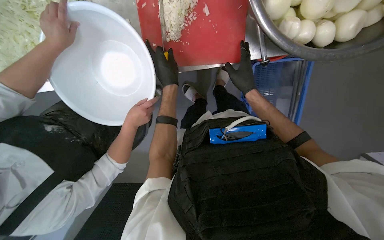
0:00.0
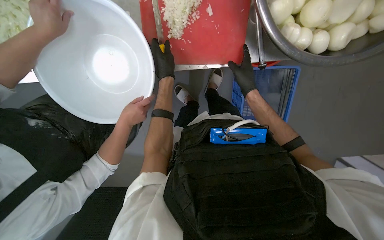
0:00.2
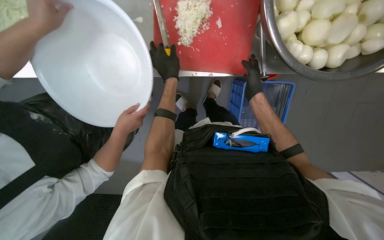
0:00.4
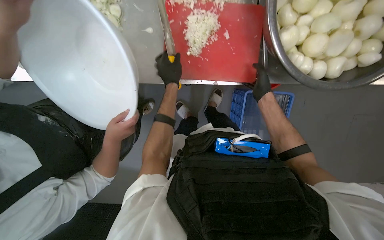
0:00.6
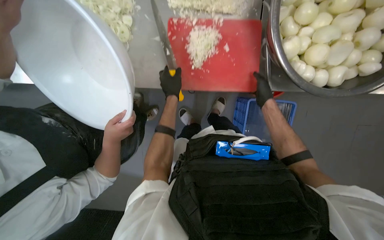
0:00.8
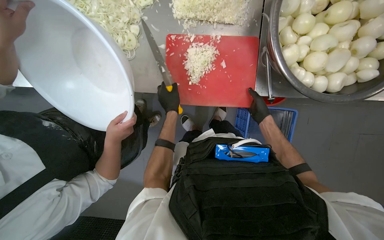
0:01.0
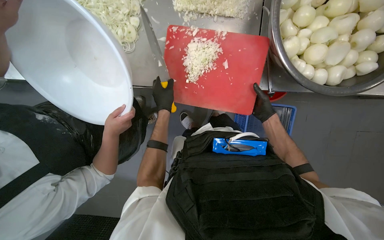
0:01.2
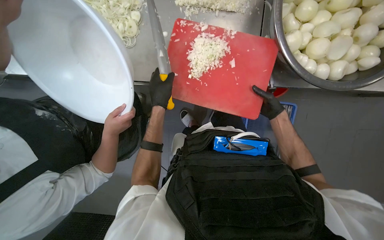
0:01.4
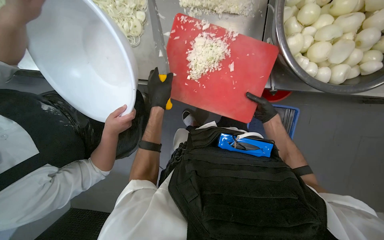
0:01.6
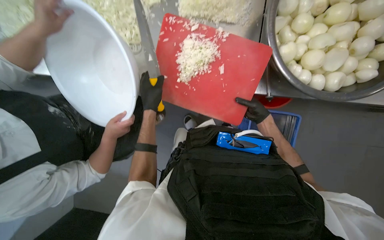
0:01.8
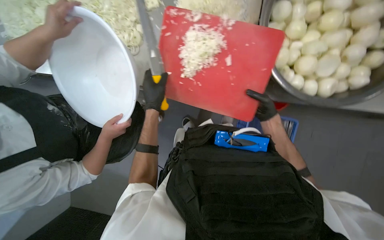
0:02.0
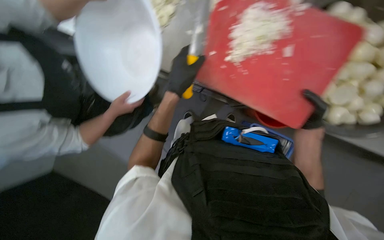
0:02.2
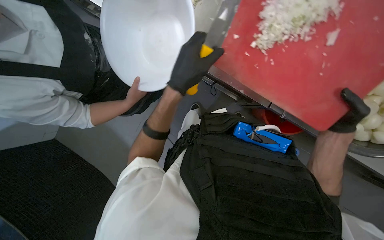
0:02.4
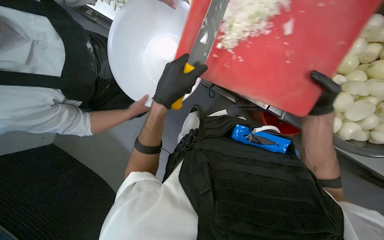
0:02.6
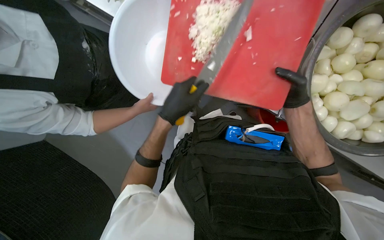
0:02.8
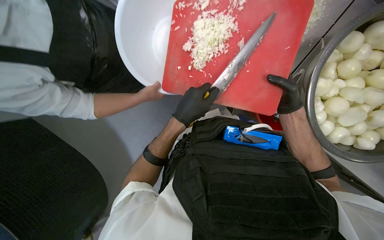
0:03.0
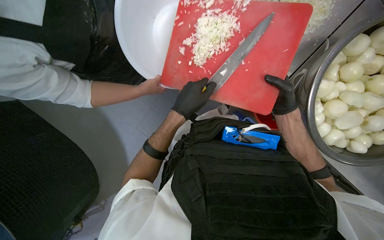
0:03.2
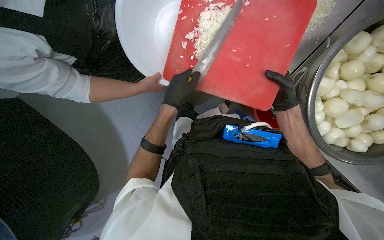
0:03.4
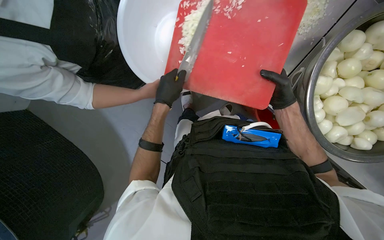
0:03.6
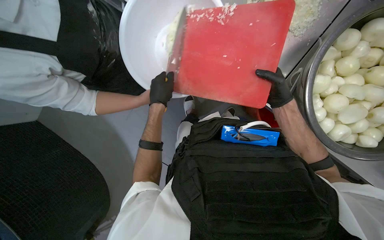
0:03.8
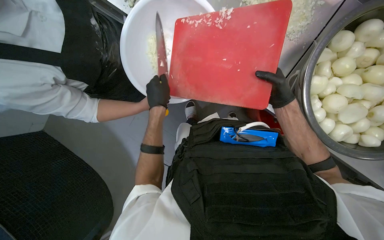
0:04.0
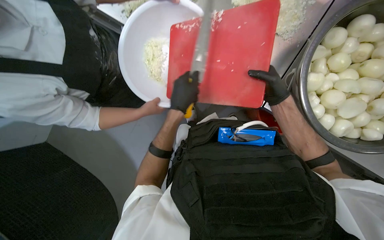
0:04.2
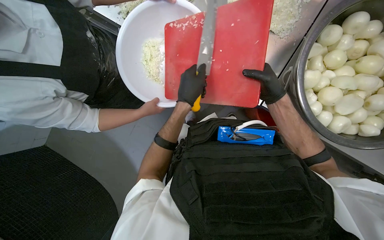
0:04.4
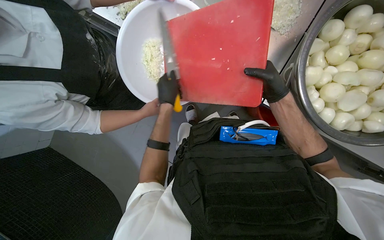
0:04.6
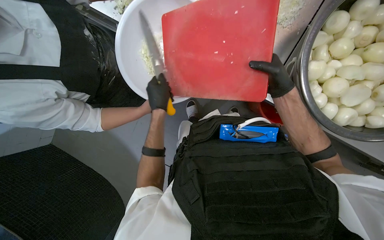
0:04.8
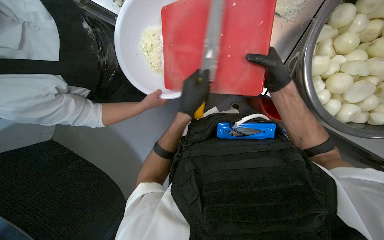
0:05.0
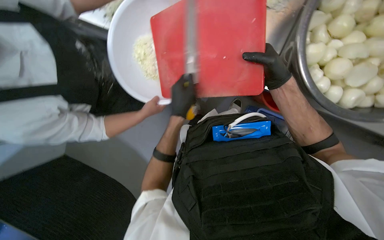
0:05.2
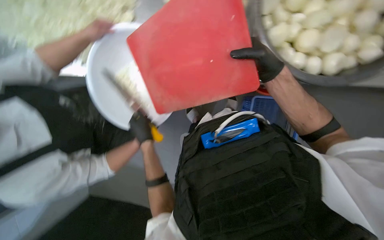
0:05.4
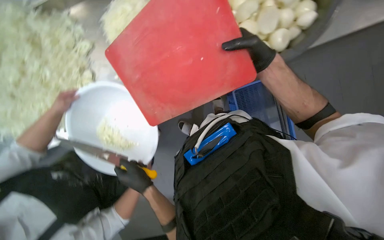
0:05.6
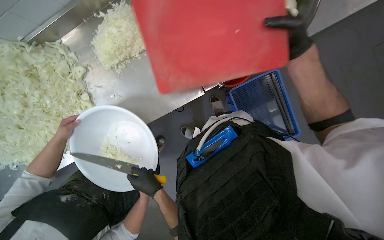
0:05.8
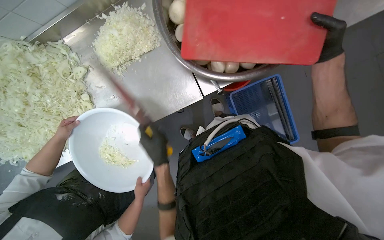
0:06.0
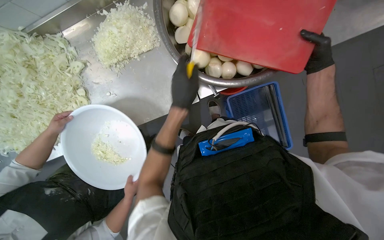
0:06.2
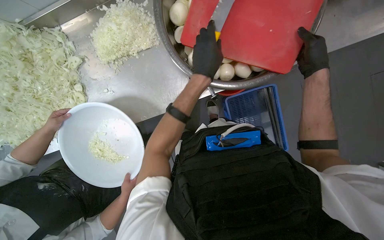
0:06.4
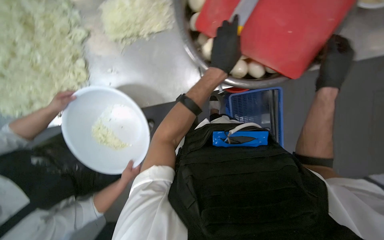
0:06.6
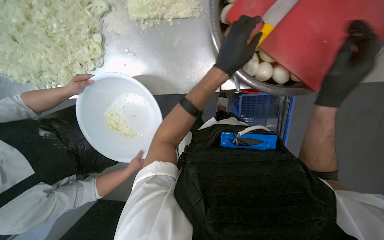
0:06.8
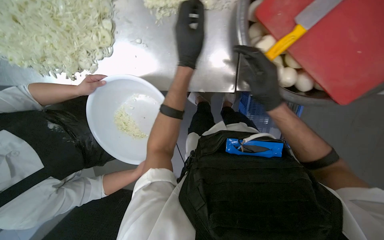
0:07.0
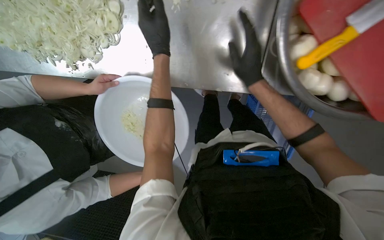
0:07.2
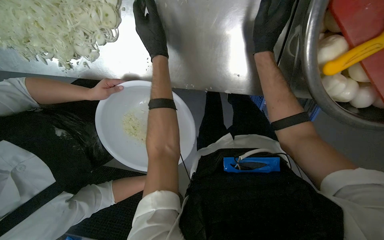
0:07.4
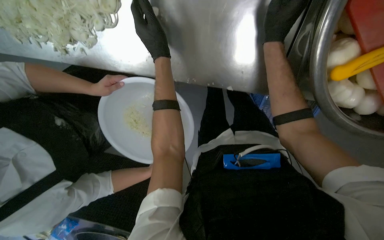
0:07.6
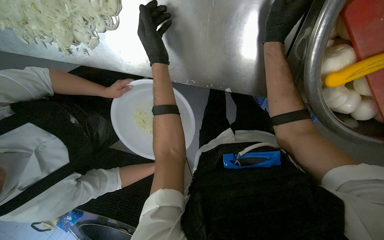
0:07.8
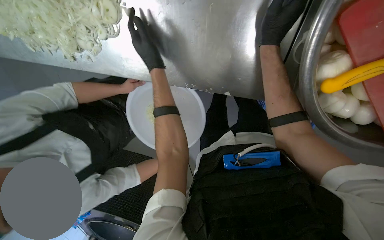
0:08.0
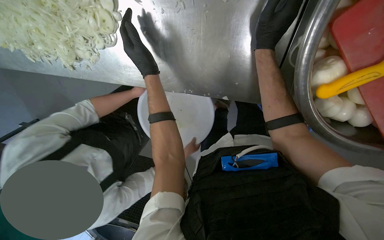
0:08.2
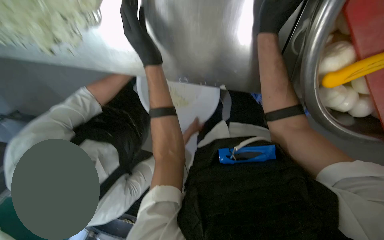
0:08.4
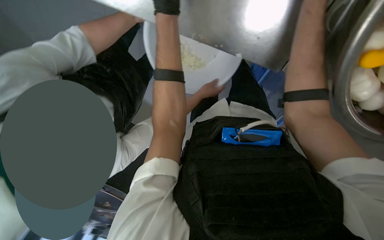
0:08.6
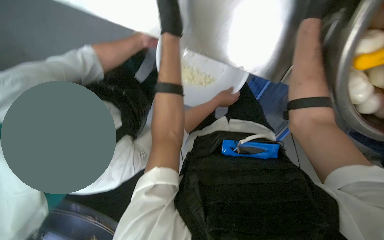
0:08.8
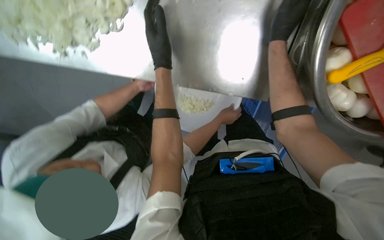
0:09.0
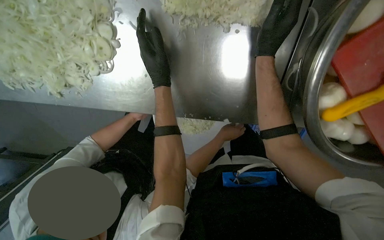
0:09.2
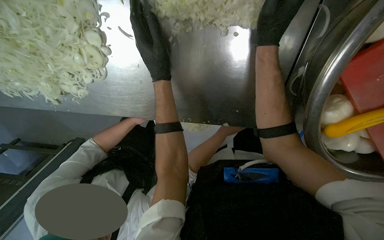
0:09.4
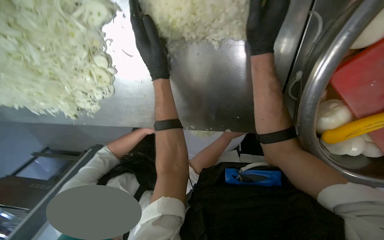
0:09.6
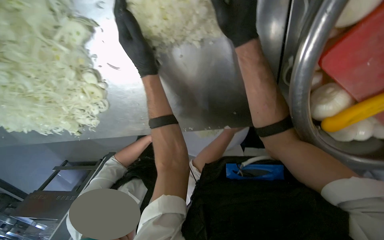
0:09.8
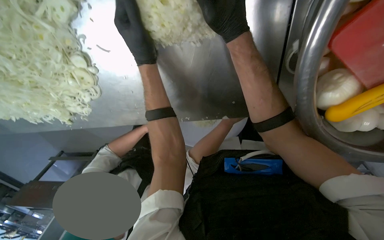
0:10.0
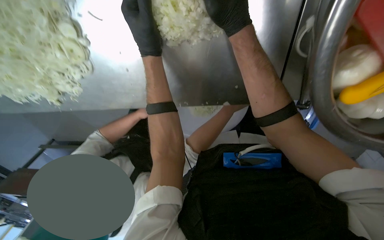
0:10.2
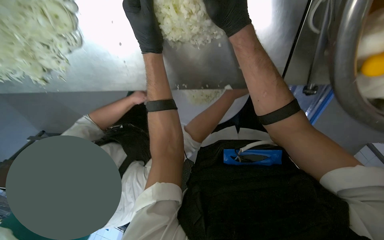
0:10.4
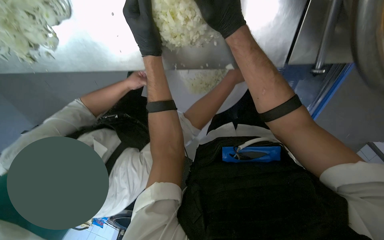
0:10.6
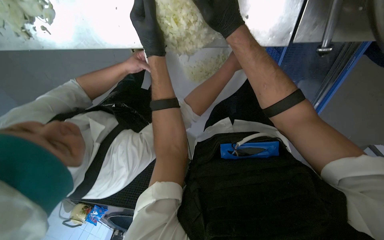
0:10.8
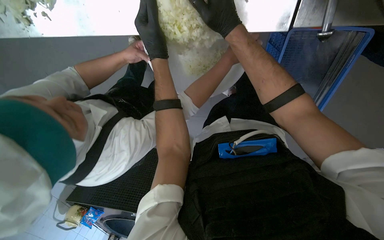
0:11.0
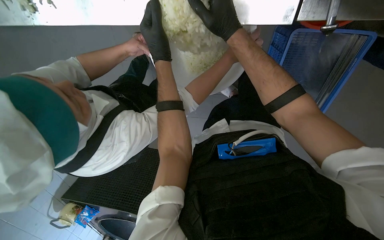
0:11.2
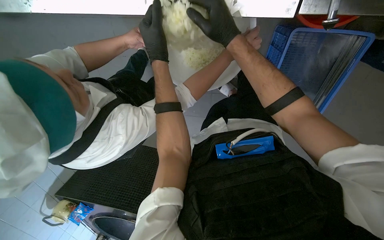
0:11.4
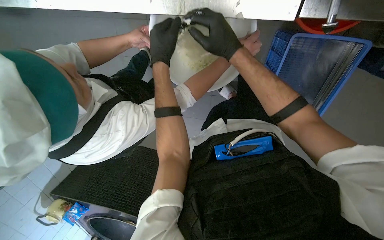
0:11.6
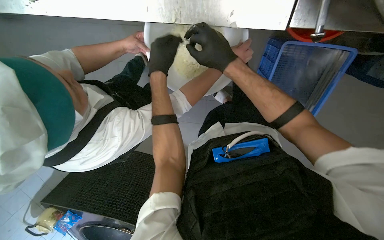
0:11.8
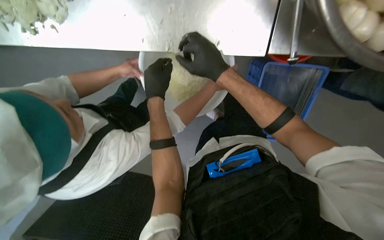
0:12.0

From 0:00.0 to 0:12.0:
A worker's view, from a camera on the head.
Job: preparing food.
The whole recording: Transferring minced onions to bowl. The worker scrapes minced onions from the cutting board and scoops more from the counter into a white bowl.
From 0:00.0 to 0:01.6: The camera pitches upward, by some 15 degrees. The right hand shifts approximately 10 cm to the right; the left hand moves down the picture, about 10 cm.
From 0:01.6 to 0:03.0: The left hand goes about 15 cm to the right.
From 0:04.4 to 0:06.0: The scene rotates counterclockwise by some 55 degrees.
From 0:06.0 to 0:07.6: The wearer looks some 25 degrees further downward. The scene rotates clockwise by approximately 30 degrees. The right hand heads to the left and up the picture, covering some 50 cm. The left hand is displaced up the picture by some 25 cm.
From 0:07.6 to 0:09.0: The wearer looks roughly 10 degrees further downward.
From 0:09.0 to 0:10.4: The camera pitches downward, by some 15 degrees. The right hand goes some 10 cm to the left.
From 0:10.4 to 0:12.0: The view tips upward by approximately 10 degrees. The left hand moves down the picture and farther from the camera, about 30 cm. The right hand travels down the picture by roughly 25 cm.

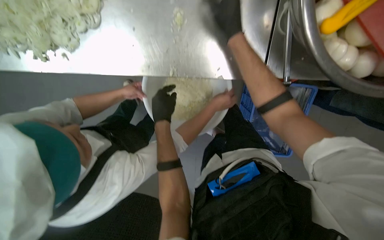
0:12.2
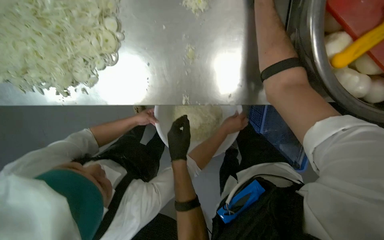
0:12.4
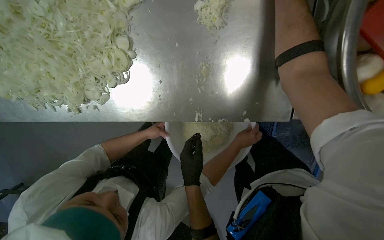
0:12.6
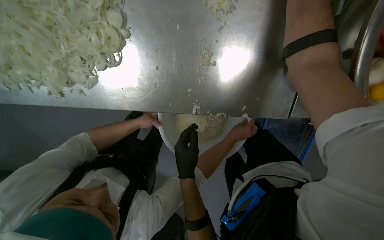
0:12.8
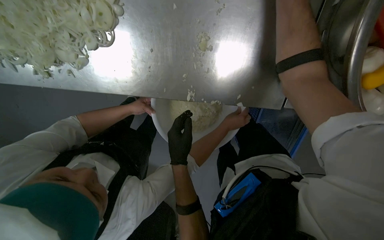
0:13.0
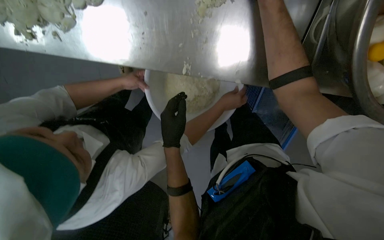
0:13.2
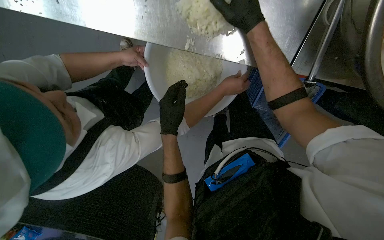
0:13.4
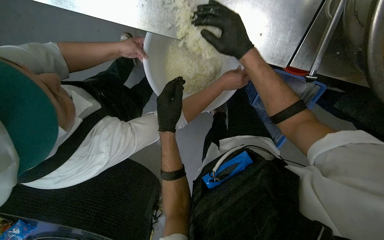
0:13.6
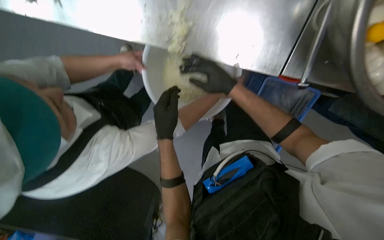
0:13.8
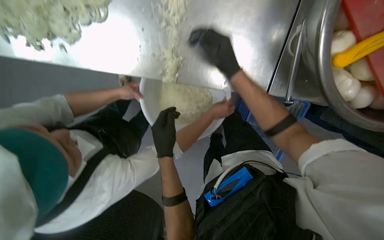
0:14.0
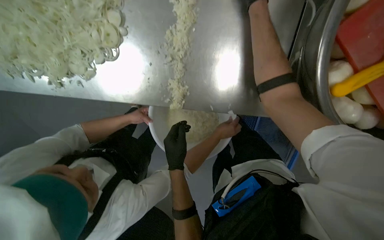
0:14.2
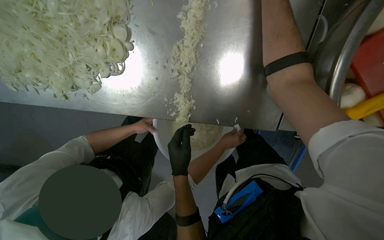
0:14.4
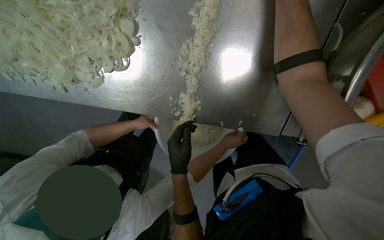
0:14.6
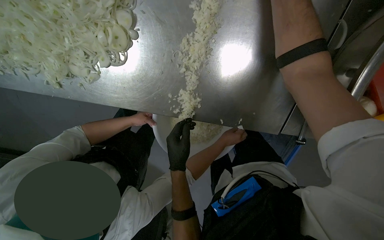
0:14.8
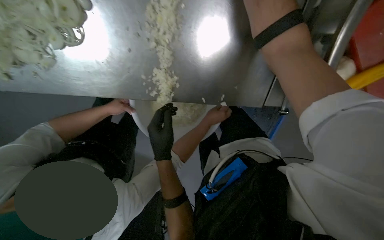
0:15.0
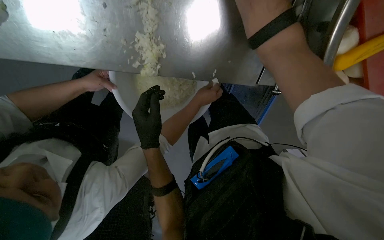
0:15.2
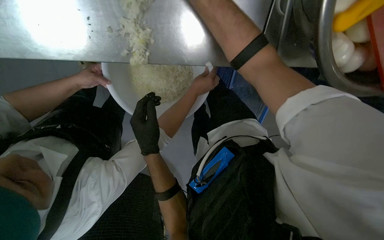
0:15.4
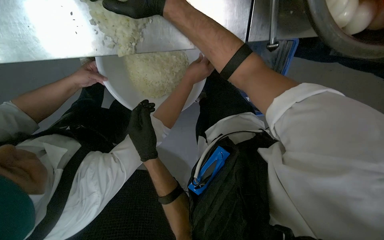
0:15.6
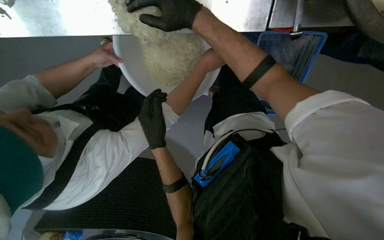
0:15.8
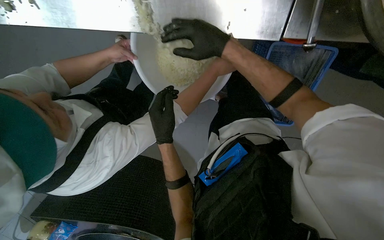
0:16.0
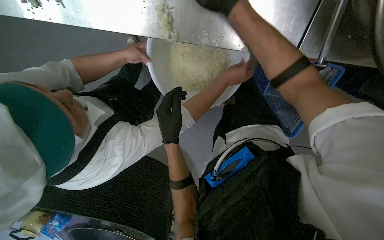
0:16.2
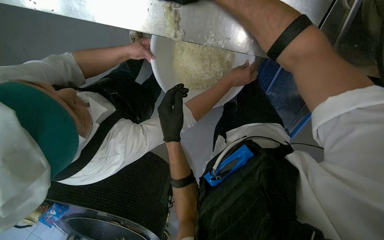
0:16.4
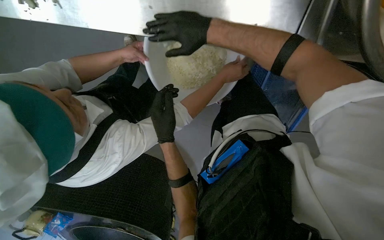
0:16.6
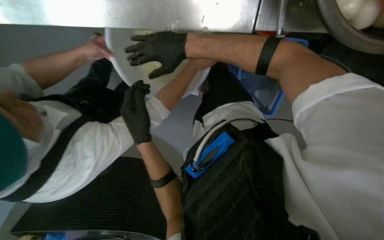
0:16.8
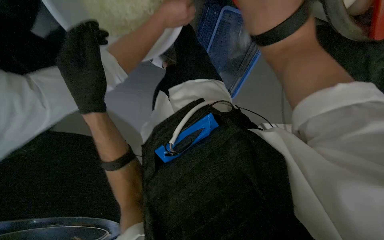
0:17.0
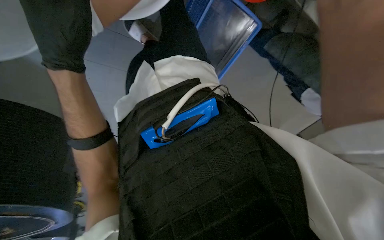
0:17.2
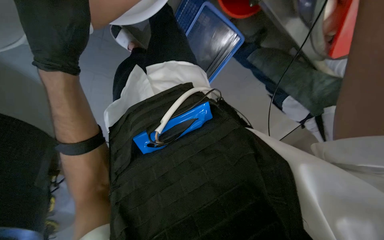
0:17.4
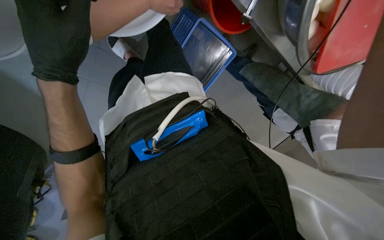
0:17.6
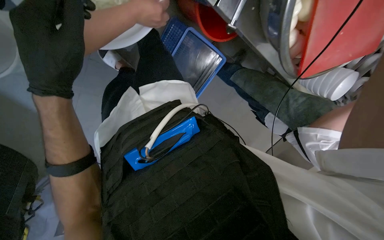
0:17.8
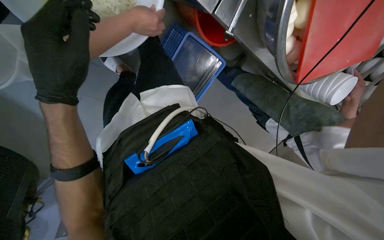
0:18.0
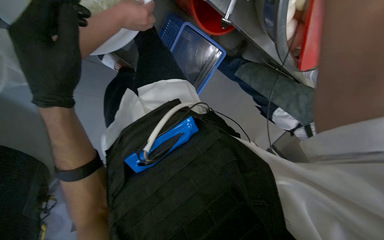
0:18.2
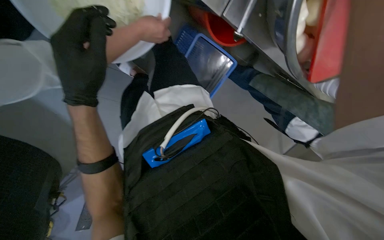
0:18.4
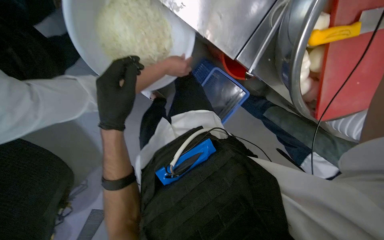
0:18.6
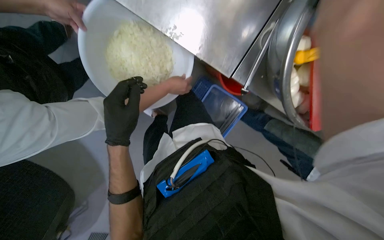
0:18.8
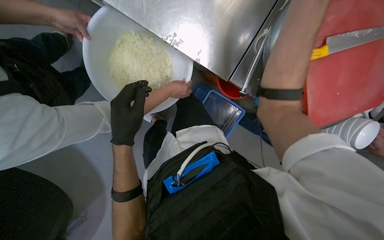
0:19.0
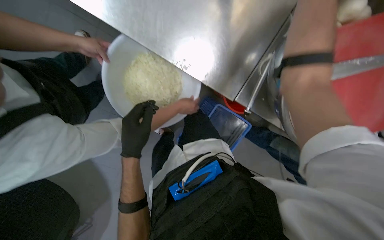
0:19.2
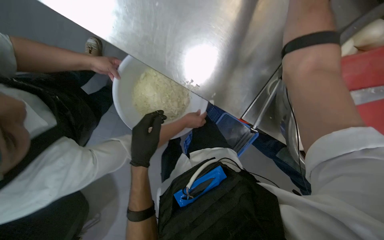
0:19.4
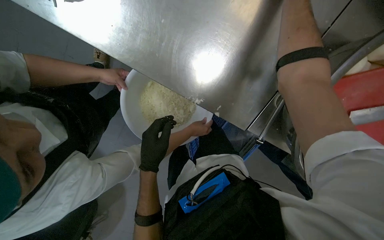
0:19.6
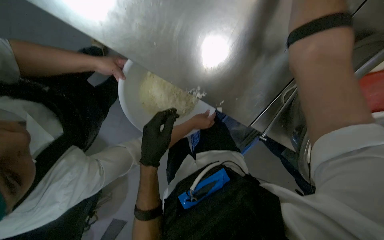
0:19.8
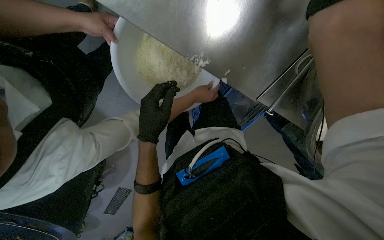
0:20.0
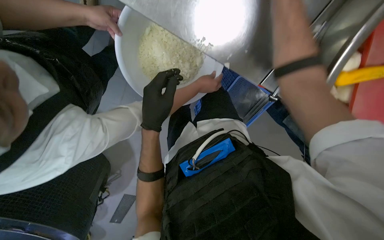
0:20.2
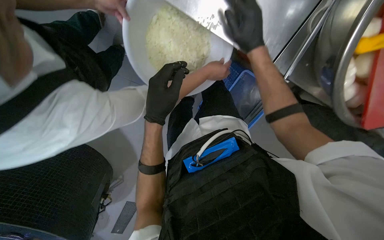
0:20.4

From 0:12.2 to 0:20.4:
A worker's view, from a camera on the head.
Job: preparing food.
The whole recording: Transferring minced onions to bowl. The worker scrapes minced onions from the cutting board and scoops more from the counter into a white bowl.
From 0:17.2 to 0:18.8: The camera pitches upward, by roughly 25 degrees.
From 0:18.8 to 0:20.4: The camera pitches downward, by some 10 degrees.
